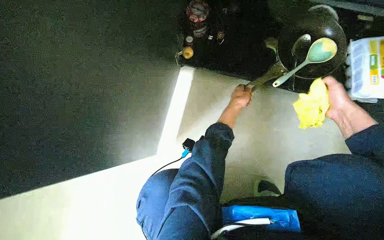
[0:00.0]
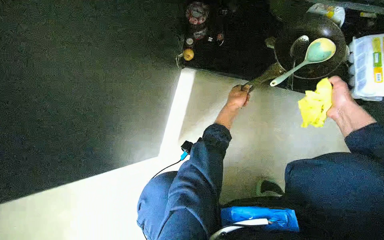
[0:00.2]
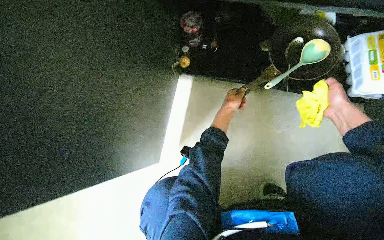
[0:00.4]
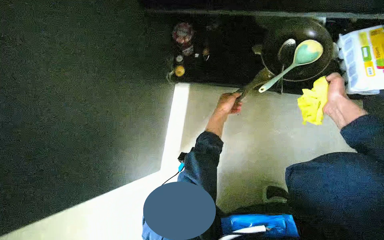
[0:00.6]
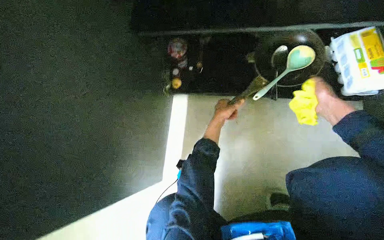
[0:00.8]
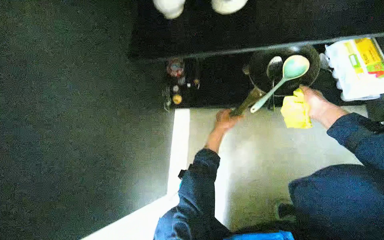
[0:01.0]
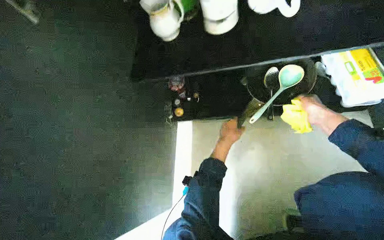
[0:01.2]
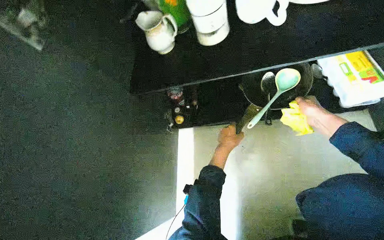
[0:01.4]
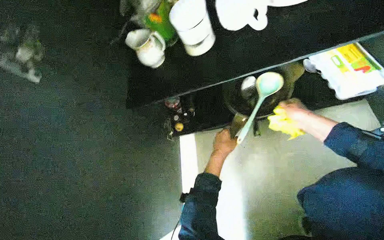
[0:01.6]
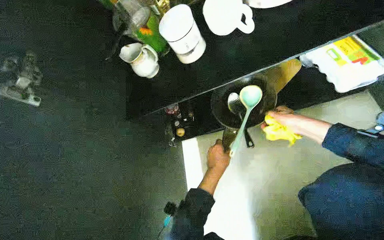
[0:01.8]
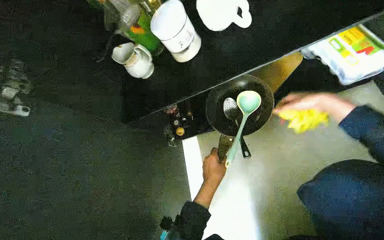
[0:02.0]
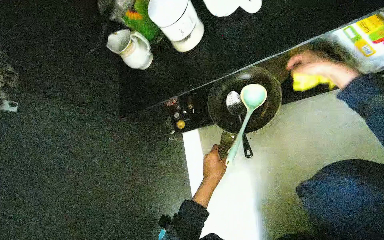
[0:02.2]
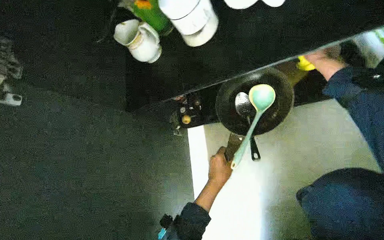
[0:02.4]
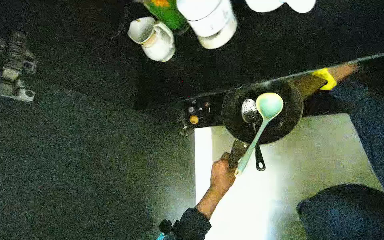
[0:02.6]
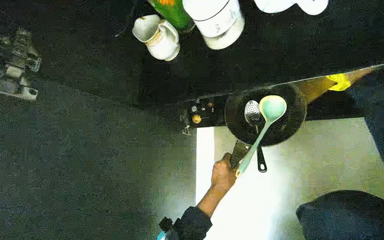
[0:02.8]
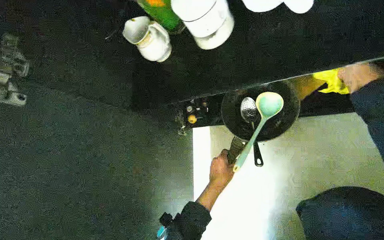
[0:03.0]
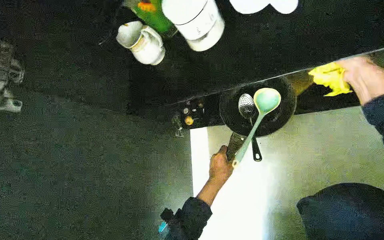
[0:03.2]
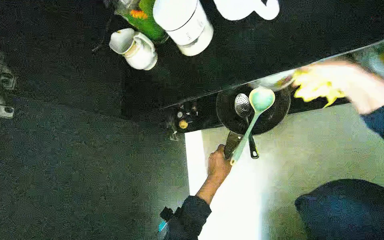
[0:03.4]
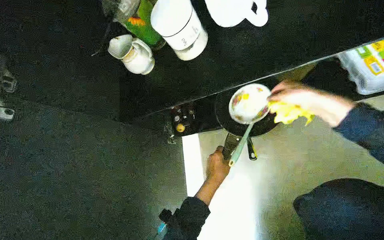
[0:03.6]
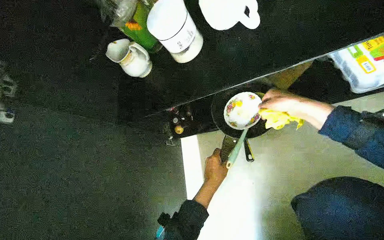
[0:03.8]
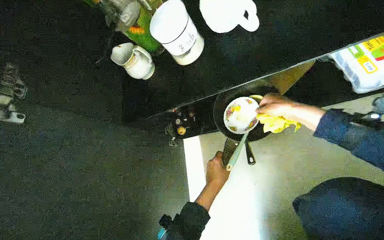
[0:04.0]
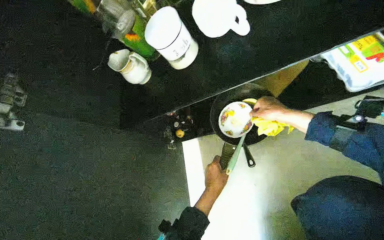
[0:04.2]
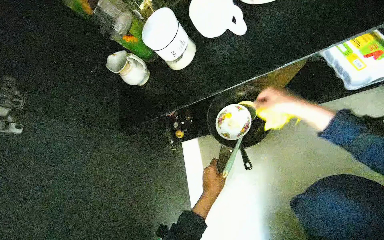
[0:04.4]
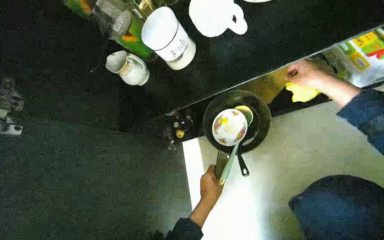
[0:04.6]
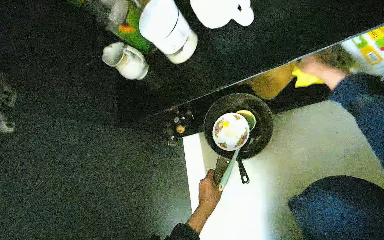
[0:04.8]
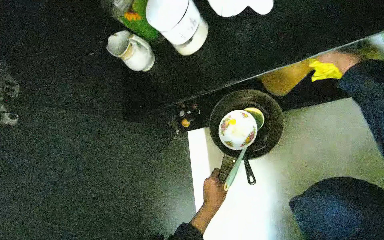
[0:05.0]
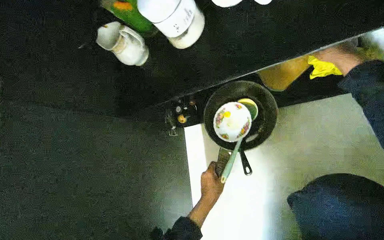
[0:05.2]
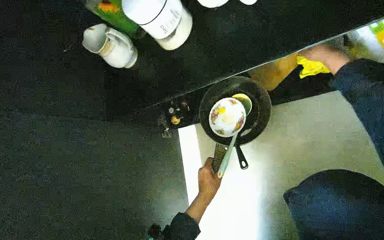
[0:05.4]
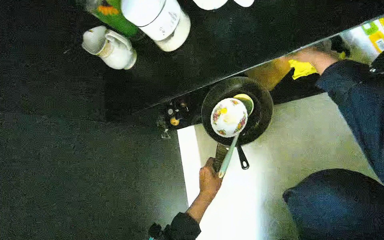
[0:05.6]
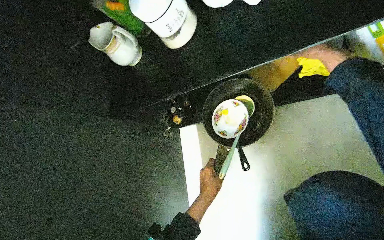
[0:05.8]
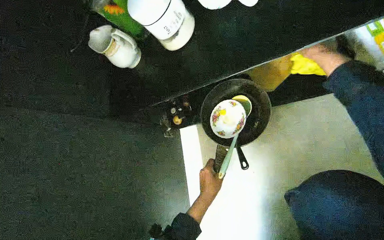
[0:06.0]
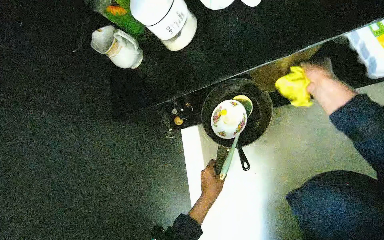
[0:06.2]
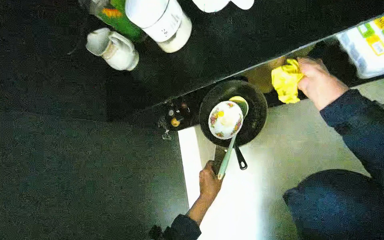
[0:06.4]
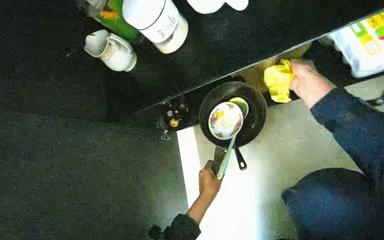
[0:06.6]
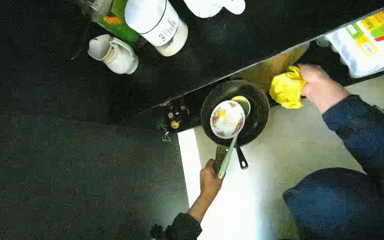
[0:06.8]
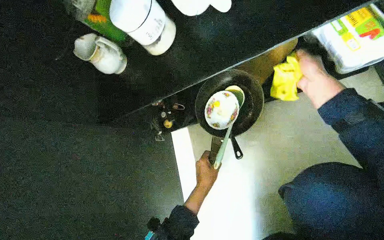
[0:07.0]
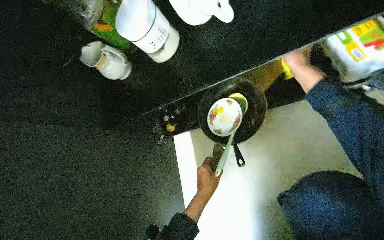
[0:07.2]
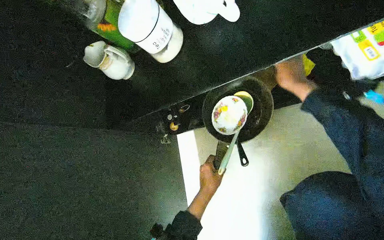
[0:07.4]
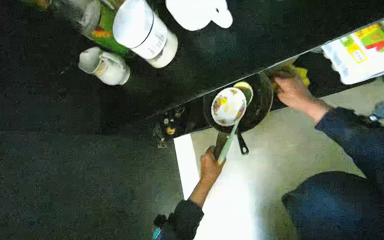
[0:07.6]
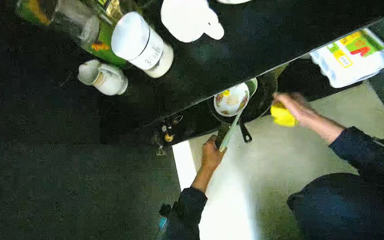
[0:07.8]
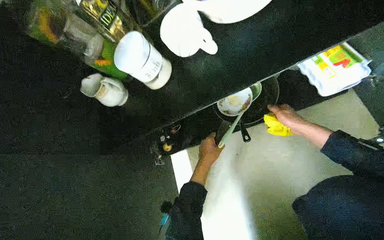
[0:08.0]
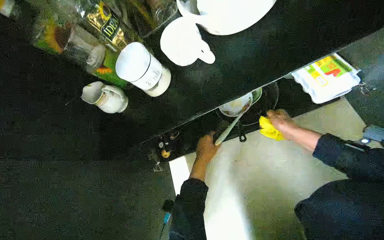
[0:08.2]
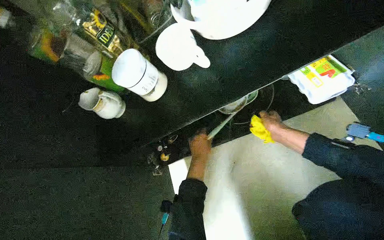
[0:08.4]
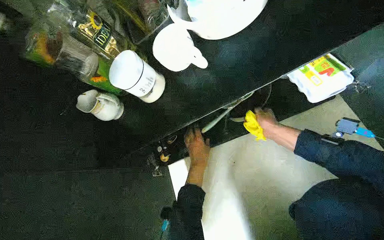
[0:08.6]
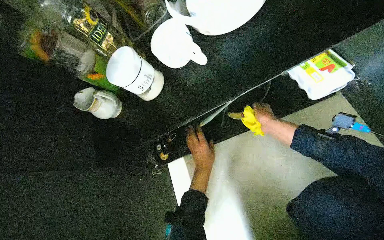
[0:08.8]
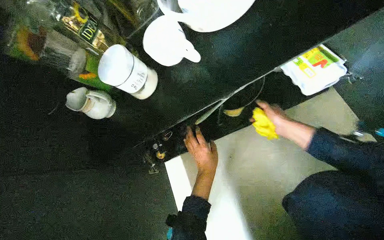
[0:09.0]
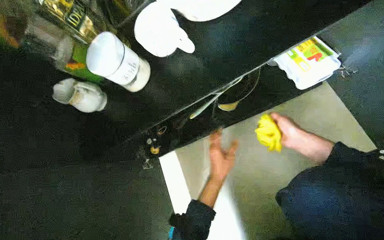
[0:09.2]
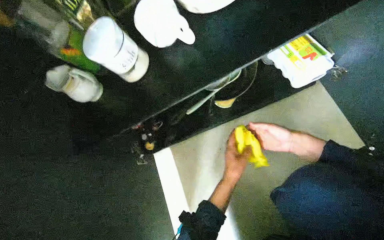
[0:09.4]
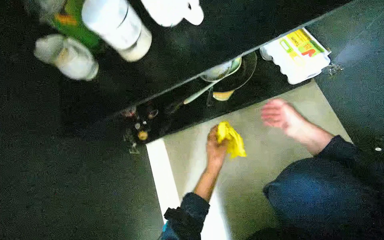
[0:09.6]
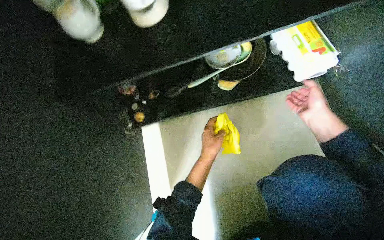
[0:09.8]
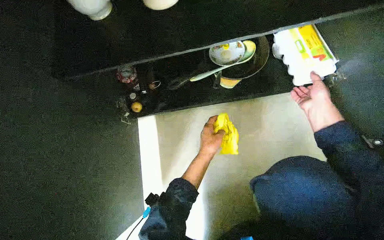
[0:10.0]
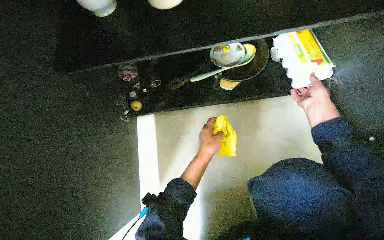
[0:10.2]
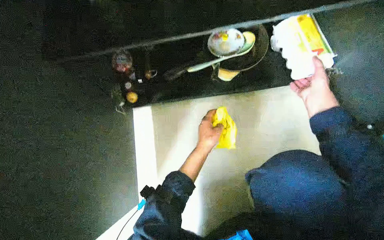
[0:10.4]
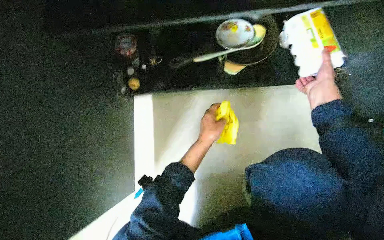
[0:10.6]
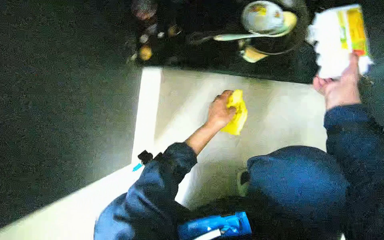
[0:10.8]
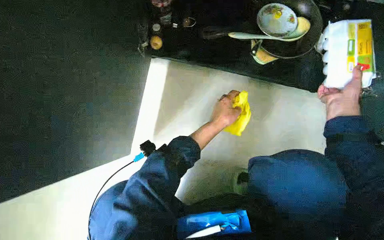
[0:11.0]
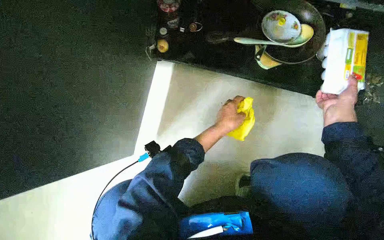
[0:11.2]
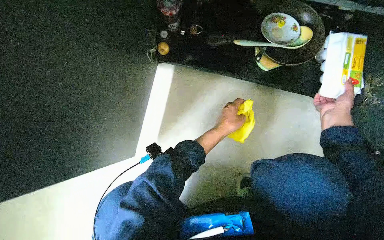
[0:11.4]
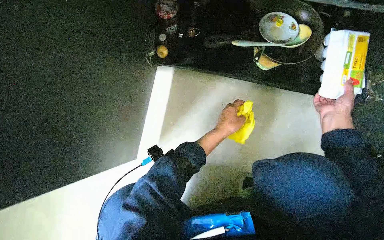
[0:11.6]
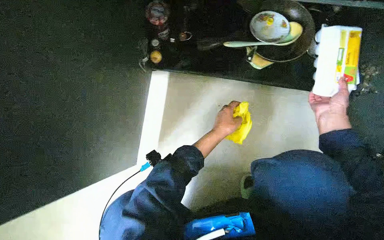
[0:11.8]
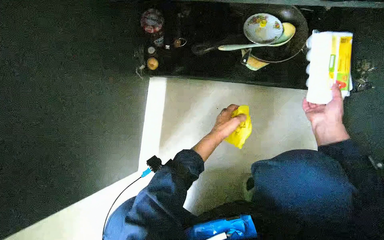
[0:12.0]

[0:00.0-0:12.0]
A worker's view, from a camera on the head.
Job: cleaning kitchen.
The whole recording: Cleaning kitchen cabinet. The worker wipes cups, cleans and organizes items inside the cabinet, and wipes the cabinet doors.
0.0 to 1.6 s: The view swings about 15 degrees to the left. The view tips upward by about 20 degrees. The right hand is displaced farther from the camera by approximately 10 cm.
1.6 to 3.0 s: The left hand moves down the picture, about 10 cm.
4.4 to 6.0 s: The right hand is displaced to the right and up the picture by some 15 cm.
6.0 to 7.6 s: The right hand is displaced down the picture and farther from the camera by roughly 20 cm.
7.6 to 9.0 s: The right hand moves down the picture, approximately 10 cm.
9.0 to 10.4 s: The view pans to the right by roughly 20 degrees. The right hand goes about 10 cm nearer to the camera.

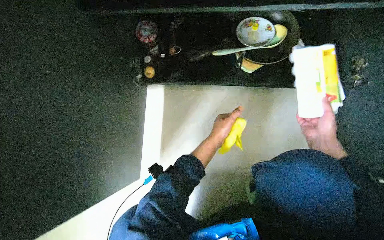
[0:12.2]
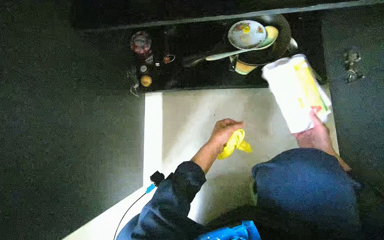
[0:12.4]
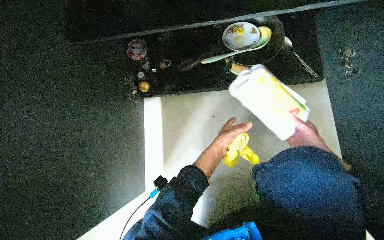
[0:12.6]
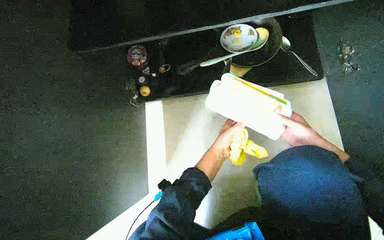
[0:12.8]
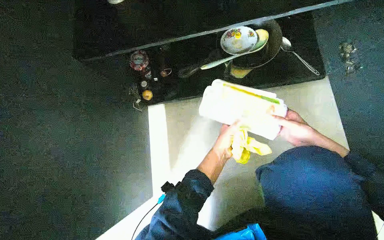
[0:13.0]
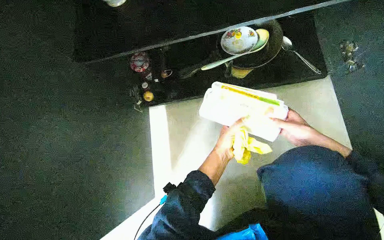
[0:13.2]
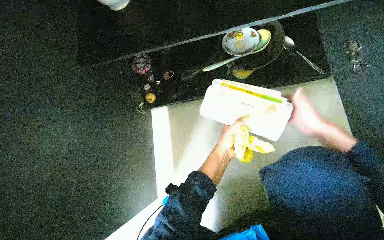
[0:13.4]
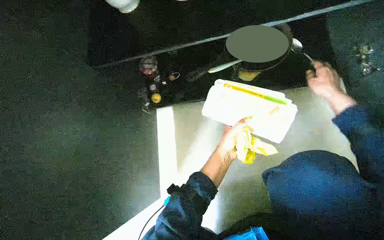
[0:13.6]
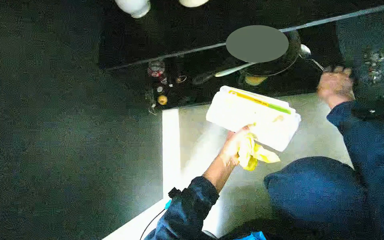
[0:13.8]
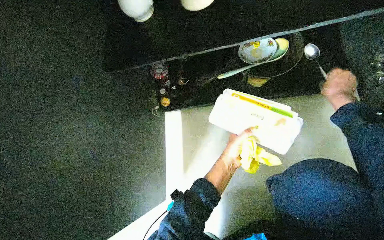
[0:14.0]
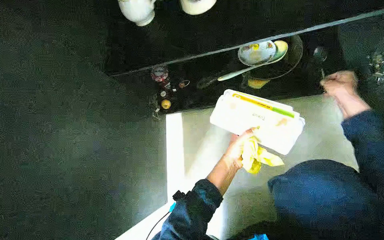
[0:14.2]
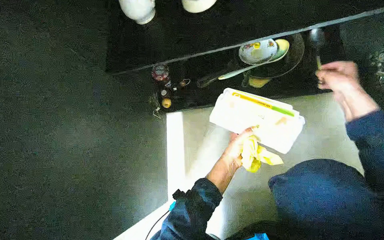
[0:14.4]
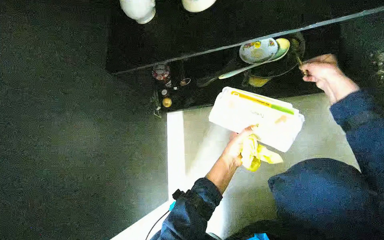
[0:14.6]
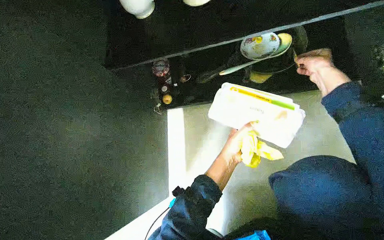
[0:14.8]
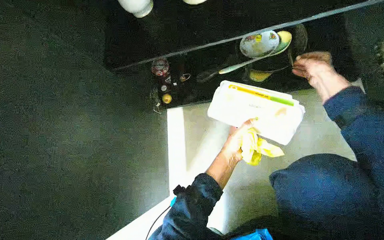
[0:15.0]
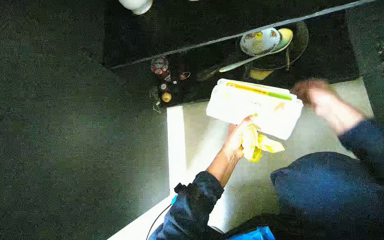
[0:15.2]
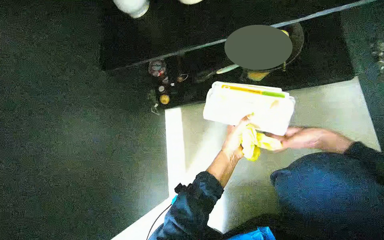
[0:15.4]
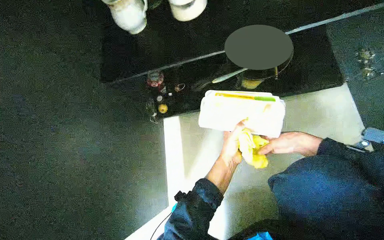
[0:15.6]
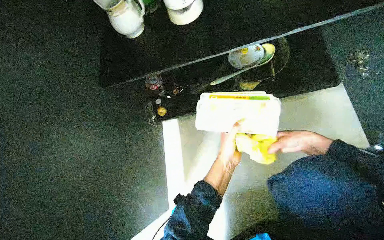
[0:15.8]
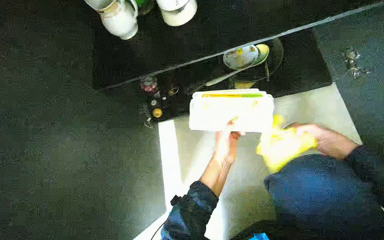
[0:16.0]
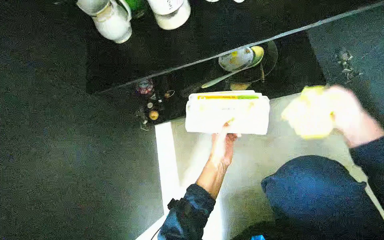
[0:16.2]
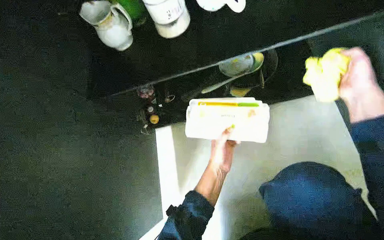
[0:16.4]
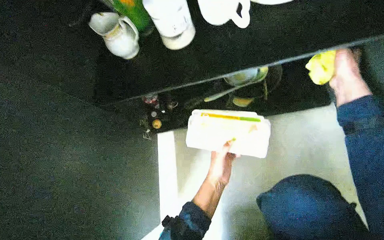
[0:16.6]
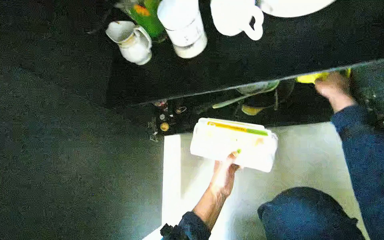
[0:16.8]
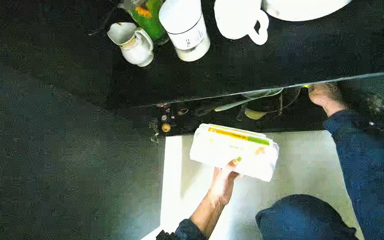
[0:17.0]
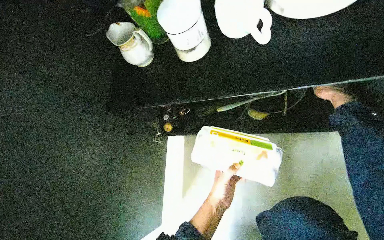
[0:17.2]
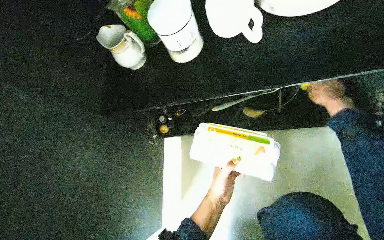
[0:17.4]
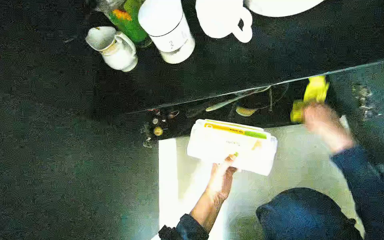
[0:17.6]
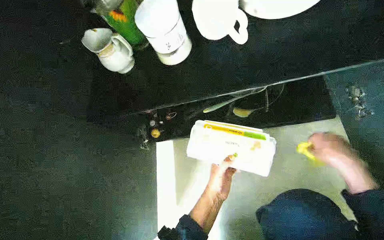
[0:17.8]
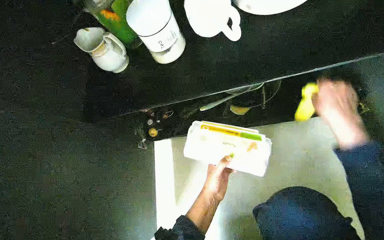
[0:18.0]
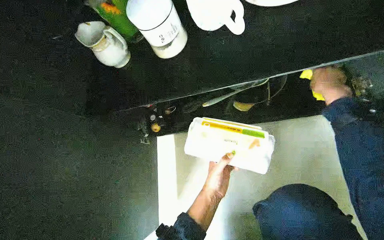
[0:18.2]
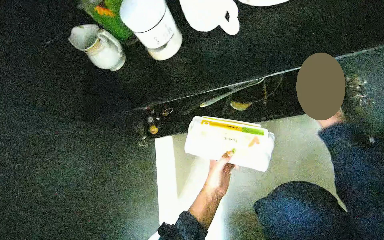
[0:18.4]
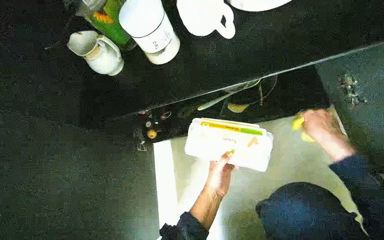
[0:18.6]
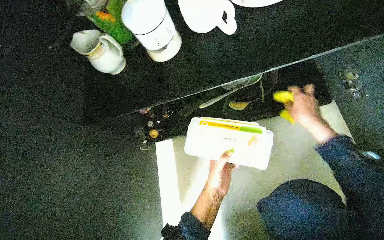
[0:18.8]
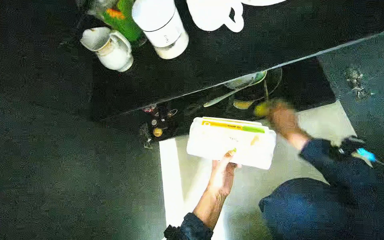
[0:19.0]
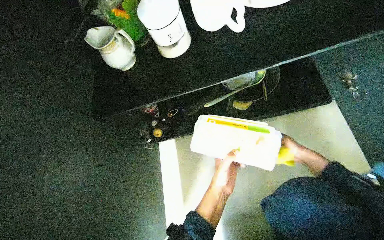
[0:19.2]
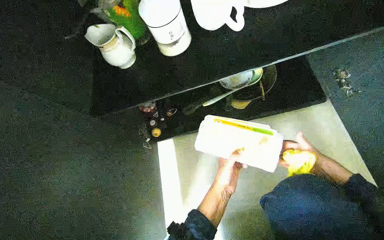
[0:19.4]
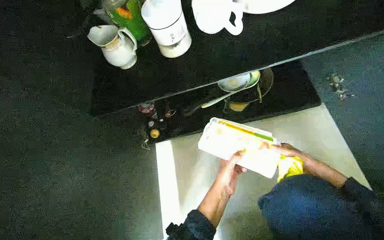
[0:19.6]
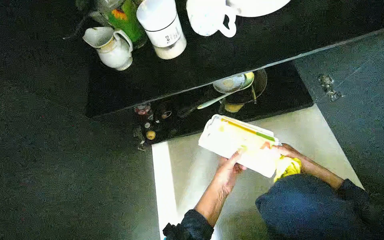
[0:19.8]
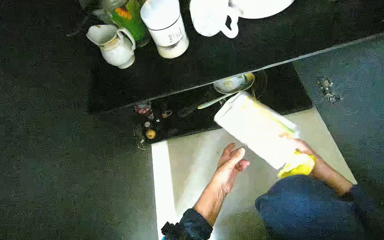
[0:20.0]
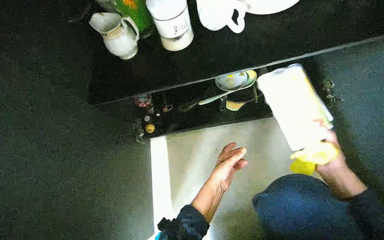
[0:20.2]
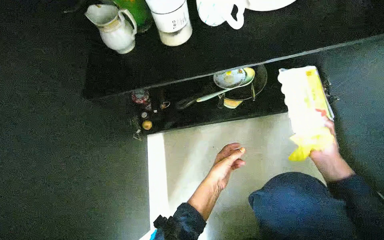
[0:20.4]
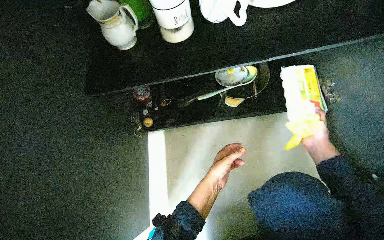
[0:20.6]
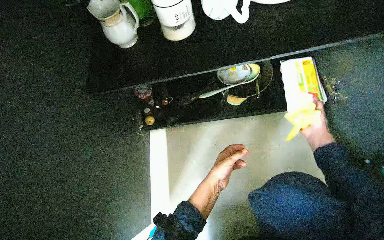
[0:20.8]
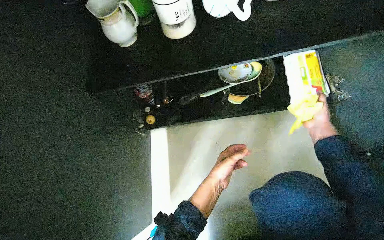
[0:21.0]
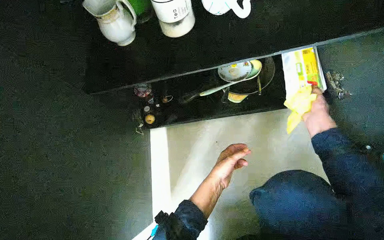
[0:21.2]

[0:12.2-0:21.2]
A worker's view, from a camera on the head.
Job: cleaning kitchen.
The whole recording: Cleaning kitchen cabinet. The worker wipes cups, cleans and organizes items inside the cabinet, and wipes the cabinet doors.
12.2 to 13.8 s: The right hand travels up the picture and farther from the camera by about 20 cm.
13.8 to 15.2 s: The right hand shifts some 10 cm to the left.
15.2 to 16.6 s: The right hand moves up the picture, some 15 cm.
16.6 to 18.2 s: The right hand moves farther from the camera, roughly 15 cm, and moves about 15 cm down the picture and comes back.
18.2 to 19.8 s: The right hand moves down the picture, about 30 cm.
19.8 to 21.2 s: The right hand moves up the picture, roughly 15 cm.
